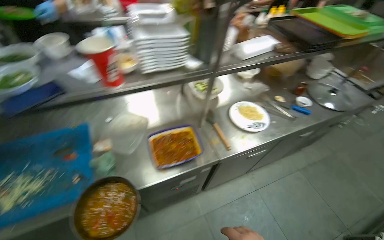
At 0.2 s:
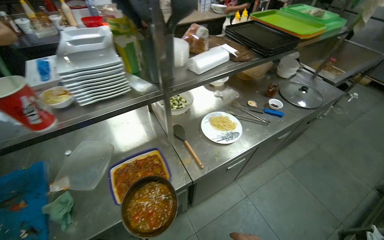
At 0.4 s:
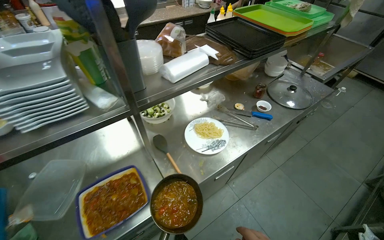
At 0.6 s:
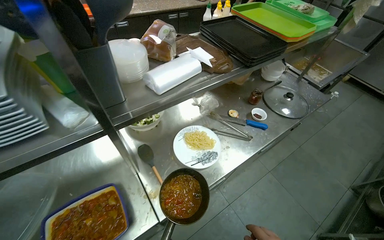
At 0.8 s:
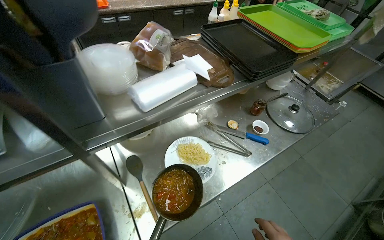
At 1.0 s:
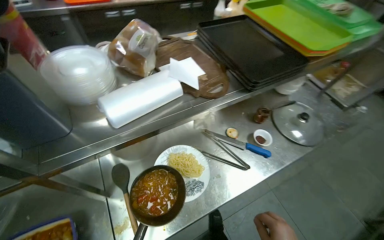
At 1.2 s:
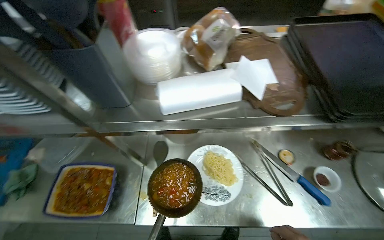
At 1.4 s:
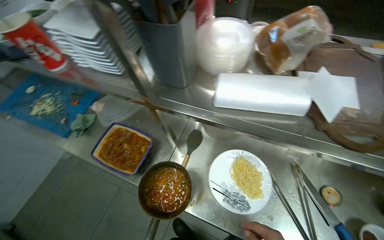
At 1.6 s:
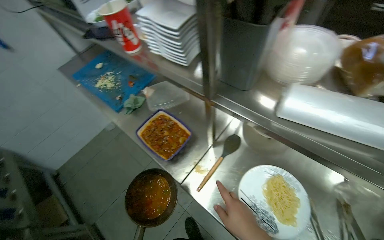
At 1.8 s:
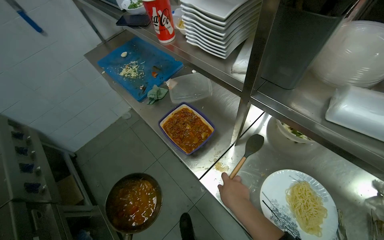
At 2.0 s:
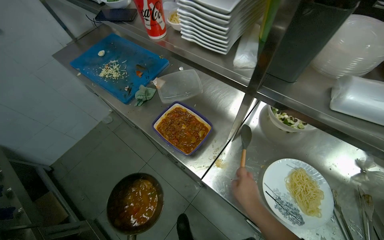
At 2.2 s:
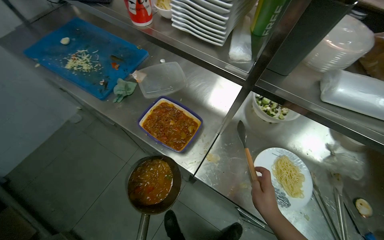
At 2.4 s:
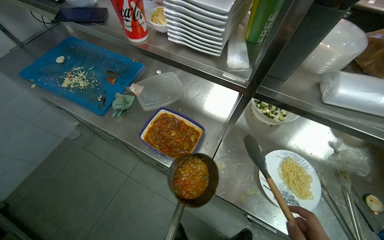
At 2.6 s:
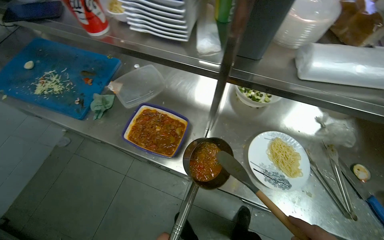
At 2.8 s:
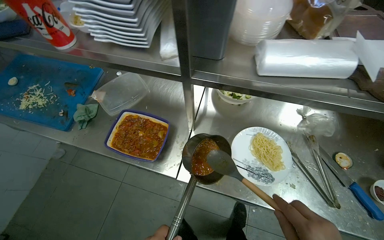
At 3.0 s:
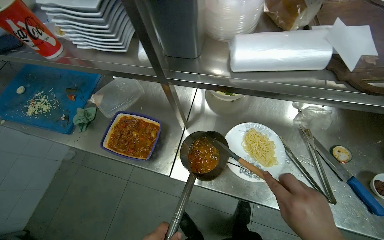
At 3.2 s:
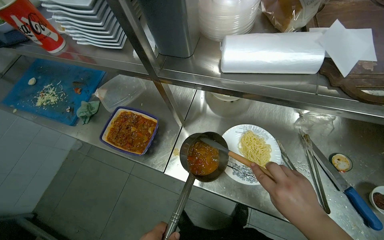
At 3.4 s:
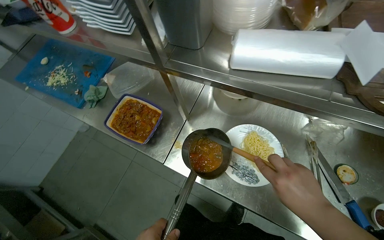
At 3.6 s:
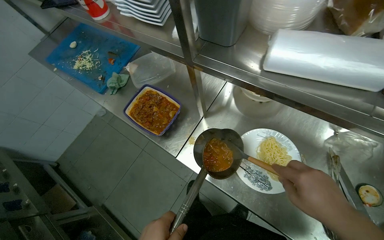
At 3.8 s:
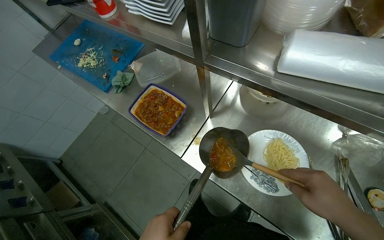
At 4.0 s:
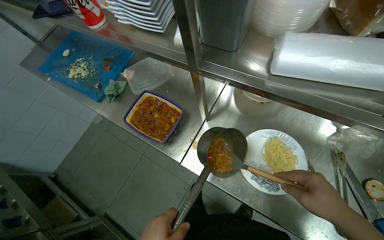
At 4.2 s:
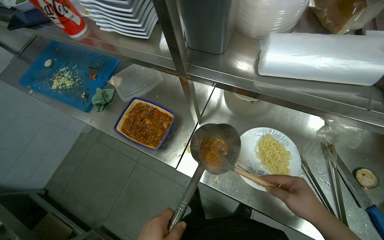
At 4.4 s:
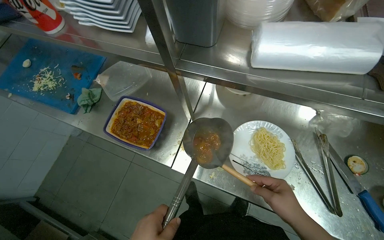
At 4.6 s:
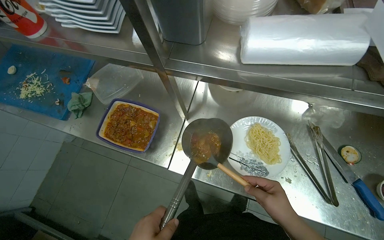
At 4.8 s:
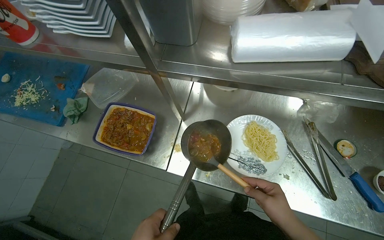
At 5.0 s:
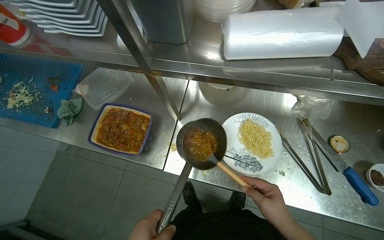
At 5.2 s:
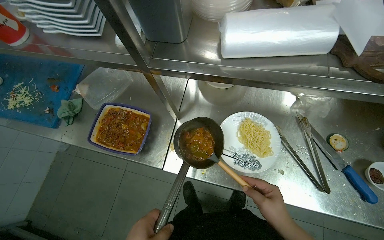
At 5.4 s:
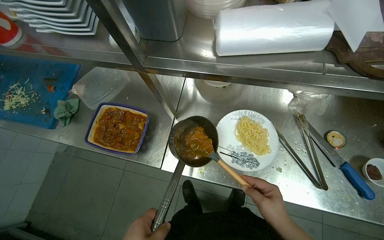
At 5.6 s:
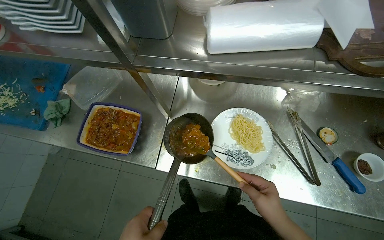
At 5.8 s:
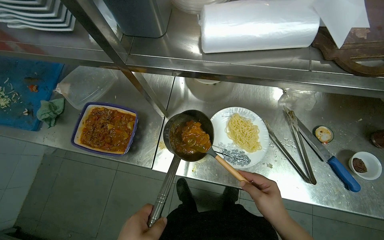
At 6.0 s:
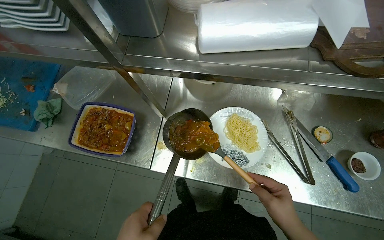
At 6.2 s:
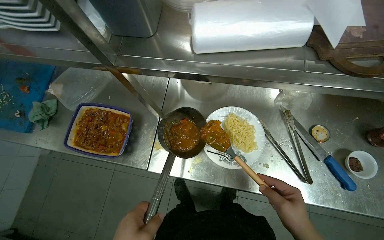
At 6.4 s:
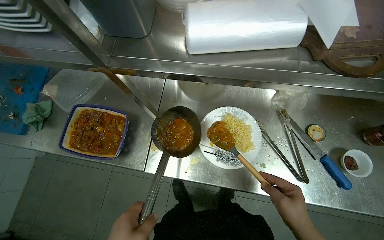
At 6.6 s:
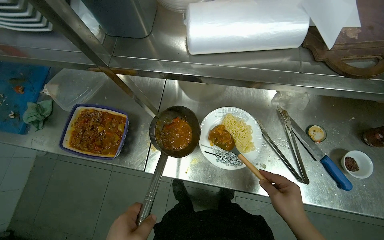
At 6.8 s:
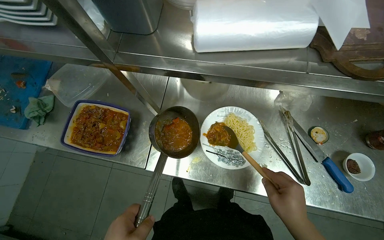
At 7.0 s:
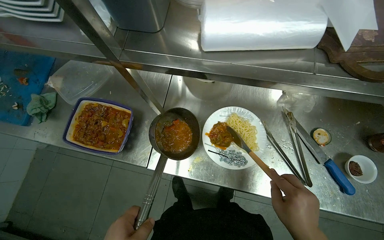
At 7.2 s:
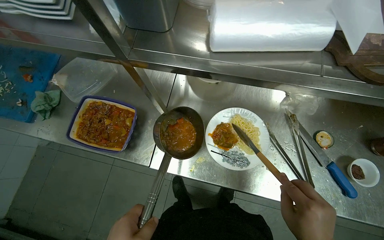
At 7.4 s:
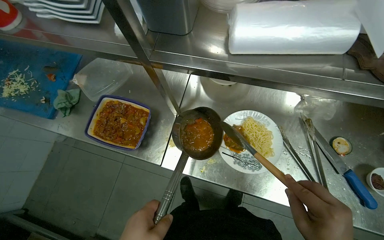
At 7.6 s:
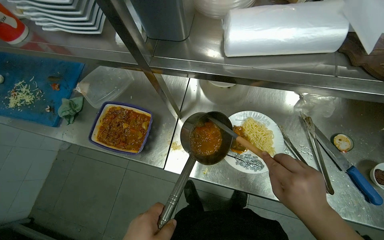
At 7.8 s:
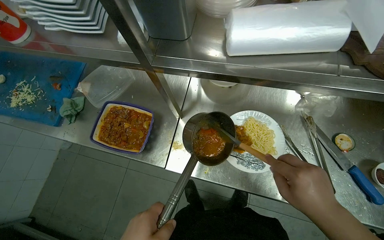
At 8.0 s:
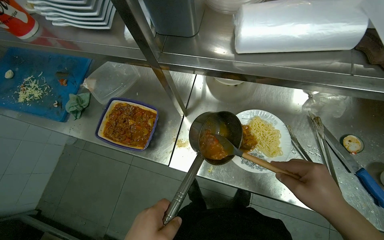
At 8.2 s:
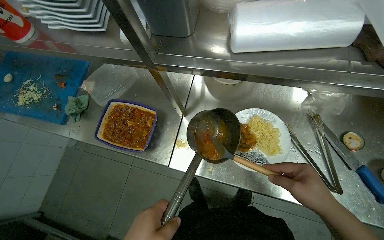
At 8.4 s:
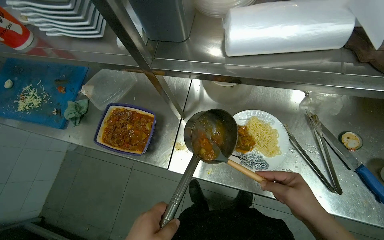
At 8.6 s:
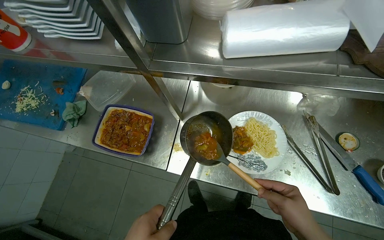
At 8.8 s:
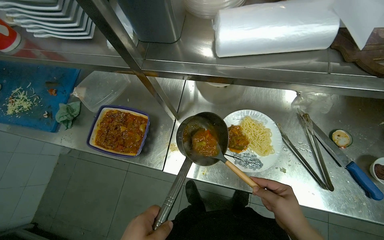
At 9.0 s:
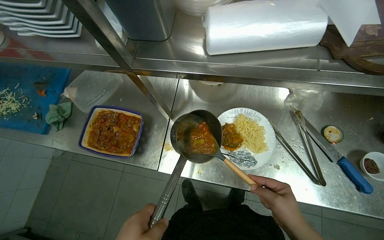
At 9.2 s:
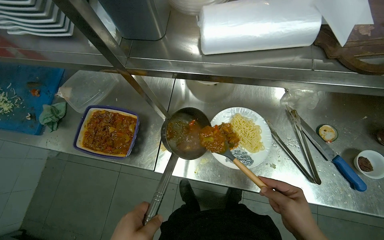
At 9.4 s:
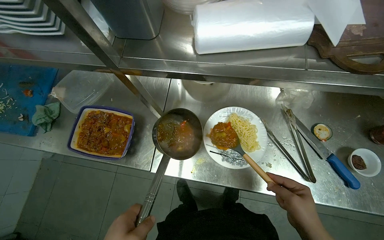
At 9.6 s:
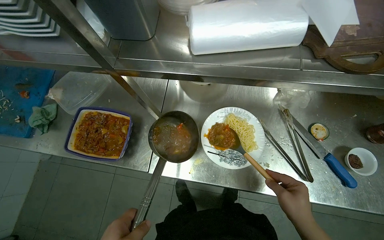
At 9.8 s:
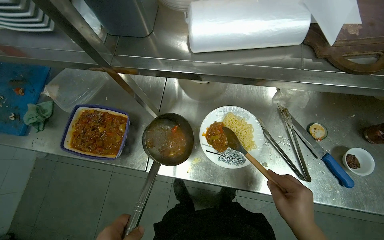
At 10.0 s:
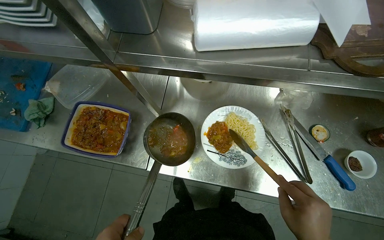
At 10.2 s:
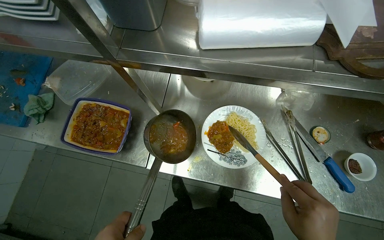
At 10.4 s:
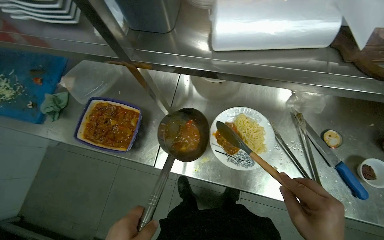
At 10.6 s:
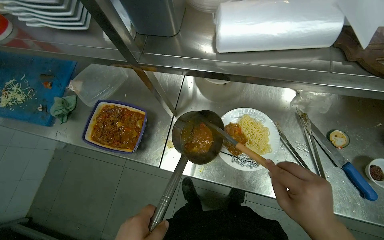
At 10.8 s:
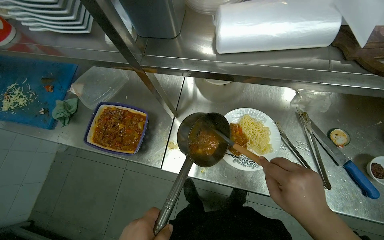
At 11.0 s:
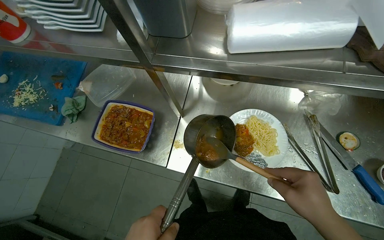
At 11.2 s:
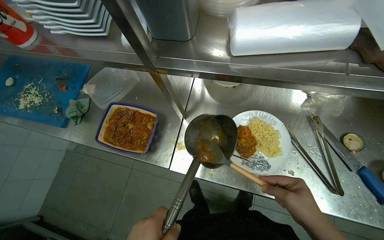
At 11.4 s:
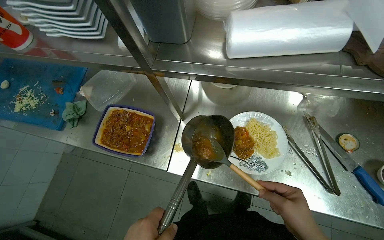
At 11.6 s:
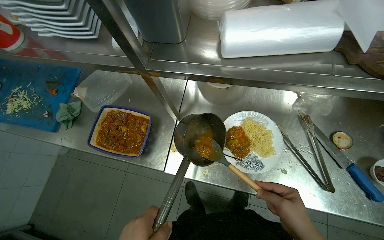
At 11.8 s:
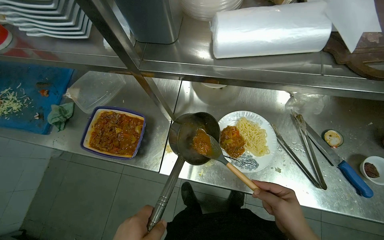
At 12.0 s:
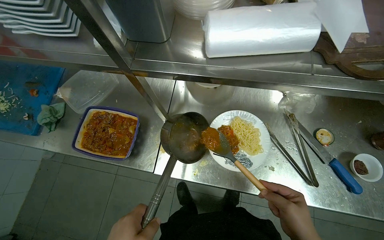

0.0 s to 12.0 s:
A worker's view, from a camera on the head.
Job: preparing food.
The whole recording: Serving food onto plate. The worker scoops food from a pot onto a plate with noodles, adds seasoning and garnish, and prepares it for serving.
0.0 to 1.6 s: The wearer moves approximately 50 cm. The wearer looks approximately 65 degrees further to the left.
1.6 to 3.0 s: The head rotates some 25 degrees to the right.

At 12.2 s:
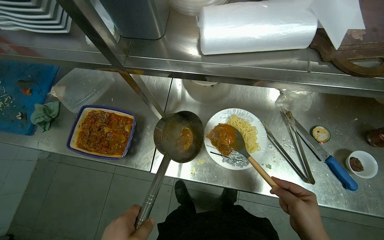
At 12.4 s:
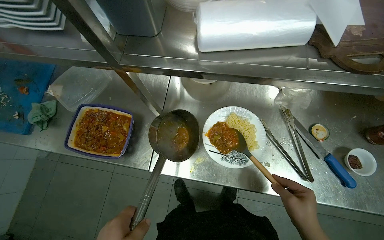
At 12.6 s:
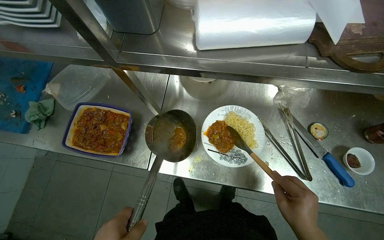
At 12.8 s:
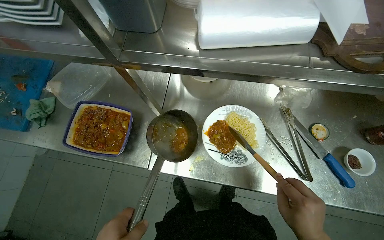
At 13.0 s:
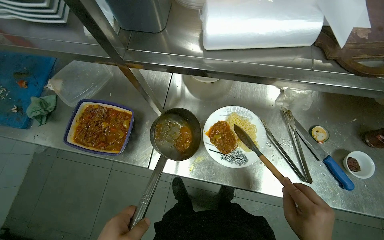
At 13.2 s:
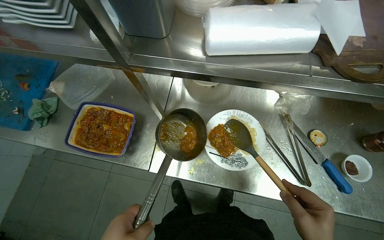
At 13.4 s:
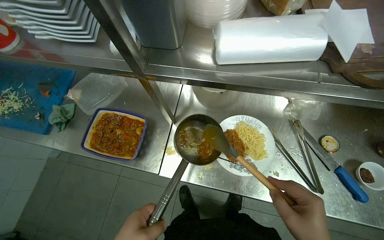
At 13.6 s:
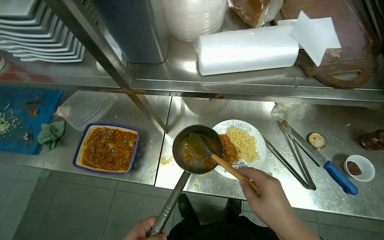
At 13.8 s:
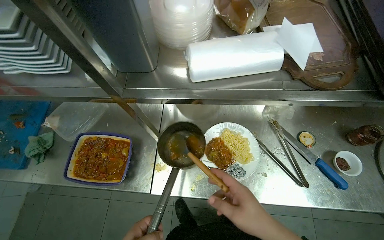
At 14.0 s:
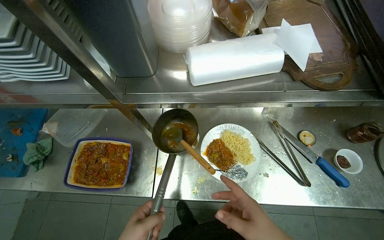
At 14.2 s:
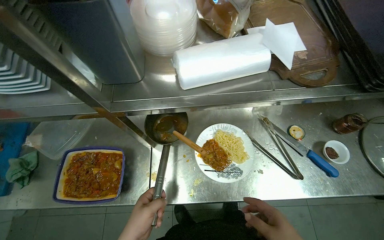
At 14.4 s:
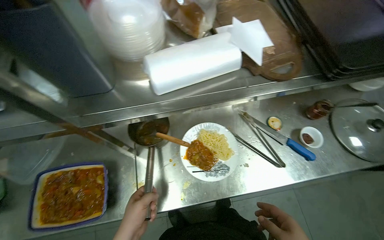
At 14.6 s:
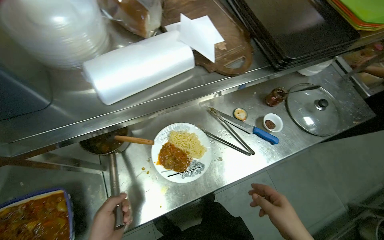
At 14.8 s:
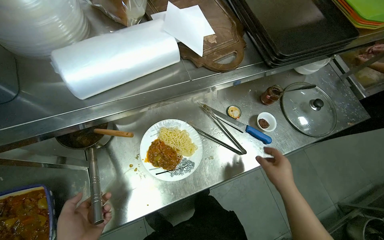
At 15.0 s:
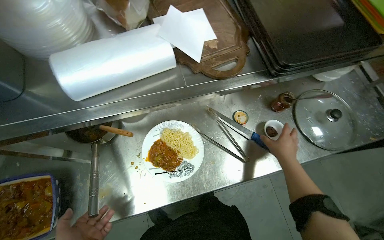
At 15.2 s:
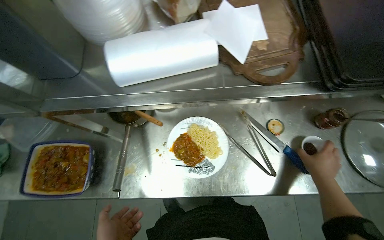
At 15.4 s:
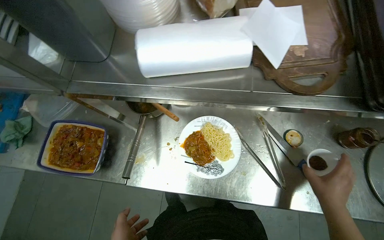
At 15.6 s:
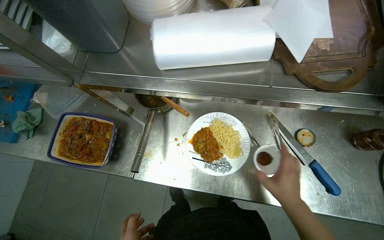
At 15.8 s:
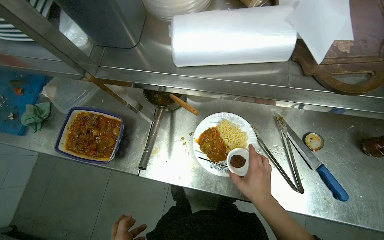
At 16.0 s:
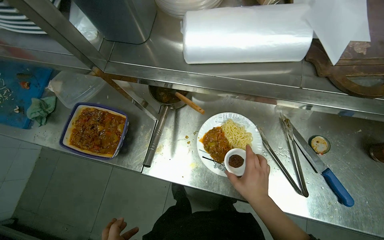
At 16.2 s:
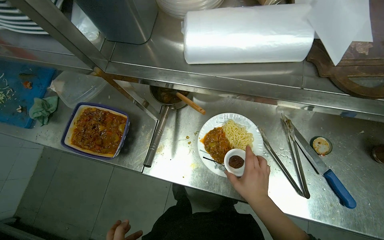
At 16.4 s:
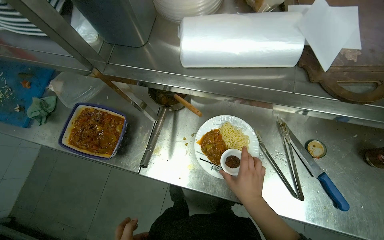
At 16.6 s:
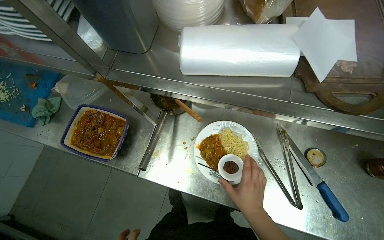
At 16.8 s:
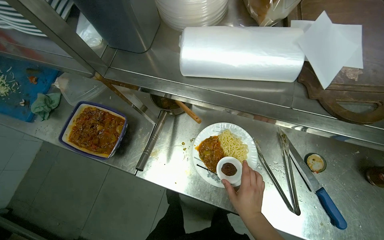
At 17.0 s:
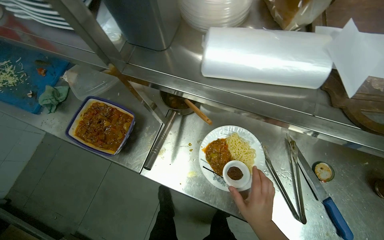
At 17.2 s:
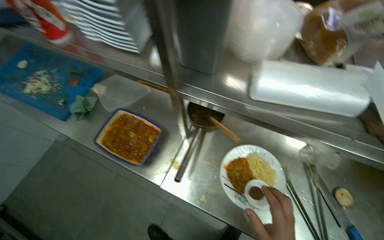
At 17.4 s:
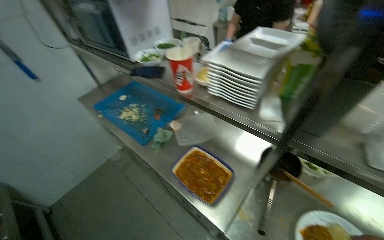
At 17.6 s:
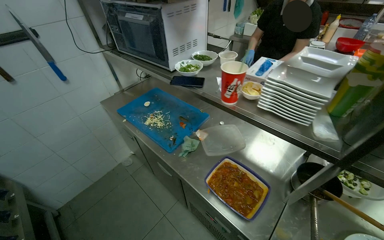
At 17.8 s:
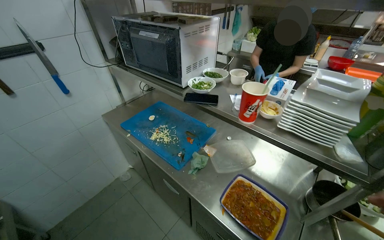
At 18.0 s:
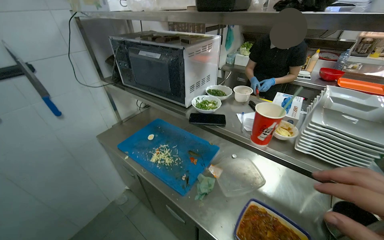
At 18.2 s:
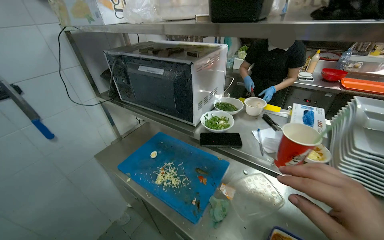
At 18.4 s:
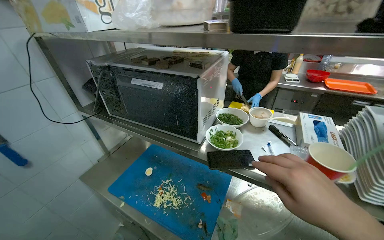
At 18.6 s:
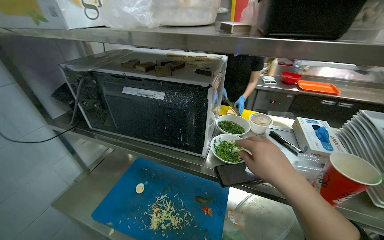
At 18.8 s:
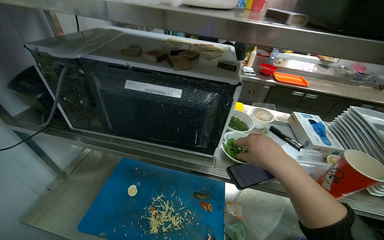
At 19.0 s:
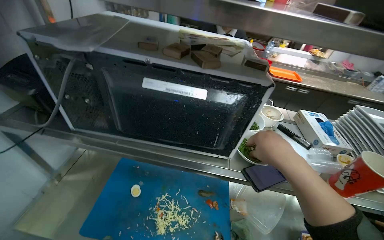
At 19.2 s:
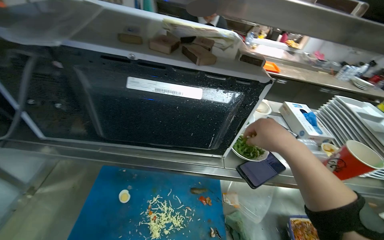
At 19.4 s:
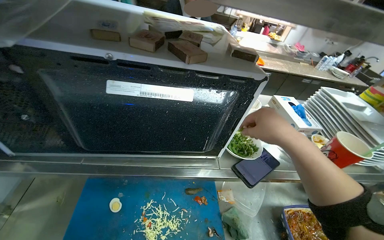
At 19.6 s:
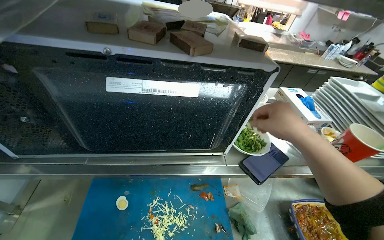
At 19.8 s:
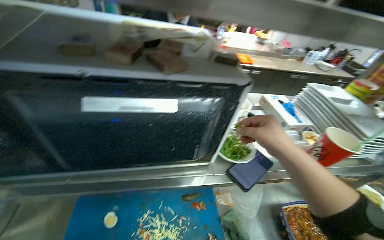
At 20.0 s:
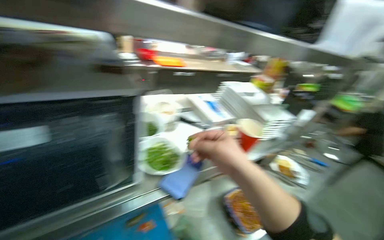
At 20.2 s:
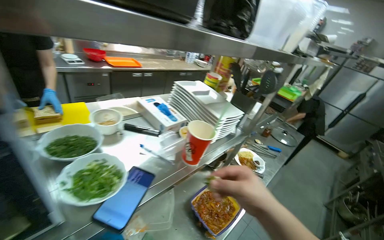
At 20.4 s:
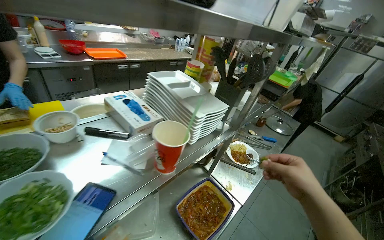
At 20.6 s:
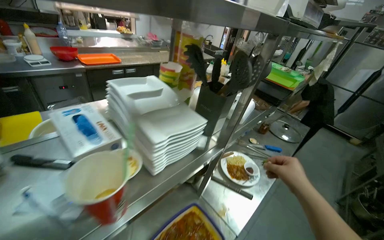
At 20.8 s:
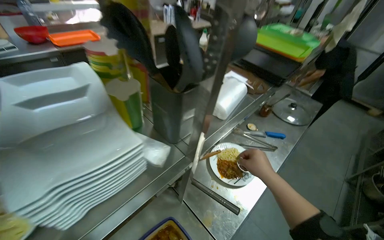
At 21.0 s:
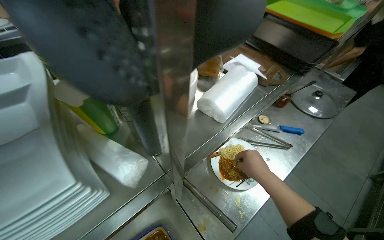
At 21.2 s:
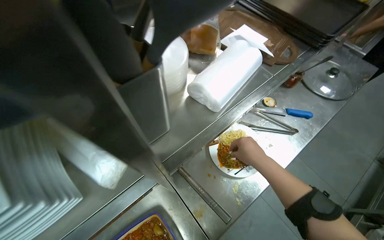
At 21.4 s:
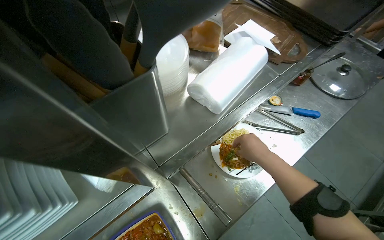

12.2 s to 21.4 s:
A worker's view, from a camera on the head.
Job: preparing food.
The whole recording: Serving food onto plate. The worker scoops food from a pot onto a plate with noodles, adds seasoning and garnish, and prepares it for serving.
15.2 to 16.8 s: The right hand heads to the left, covering about 30 cm.
16.8 to 18.4 s: The head travels about 80 cm. The view tips upward by roughly 35 degrees.
18.4 to 19.8 s: The wearer's head swings approximately 35 degrees to the right.
19.8 to 21.4 s: The camera travels about 90 cm. The head rotates approximately 30 degrees to the right. The view tips downward by approximately 30 degrees.
